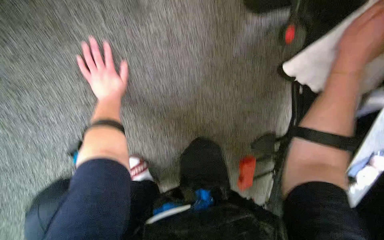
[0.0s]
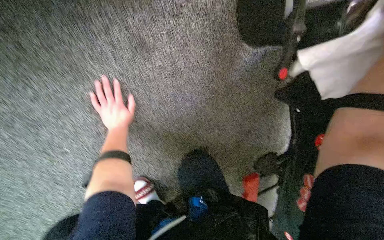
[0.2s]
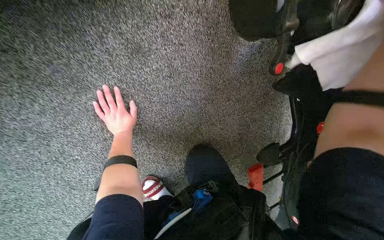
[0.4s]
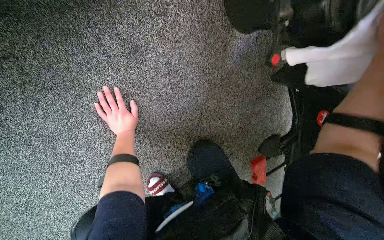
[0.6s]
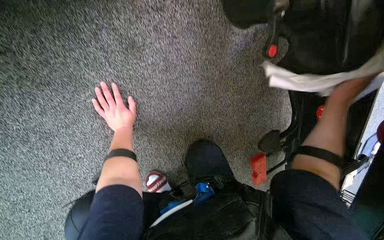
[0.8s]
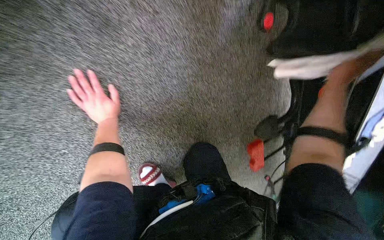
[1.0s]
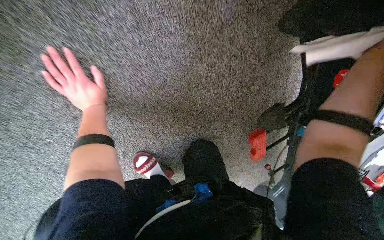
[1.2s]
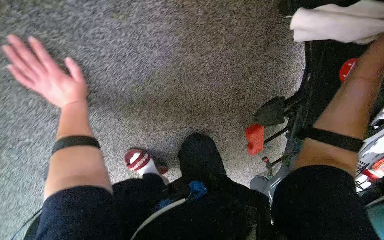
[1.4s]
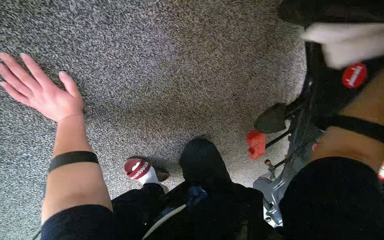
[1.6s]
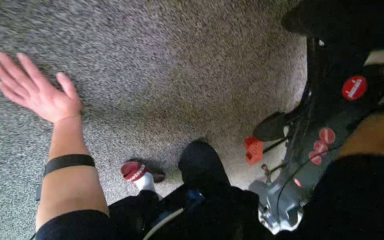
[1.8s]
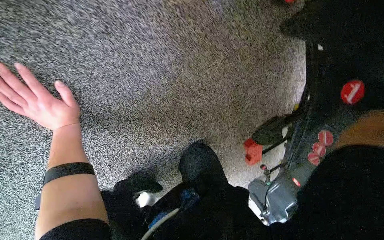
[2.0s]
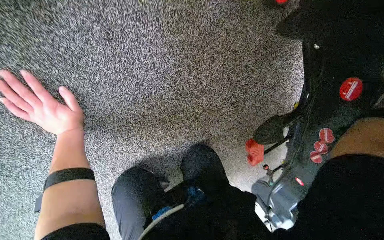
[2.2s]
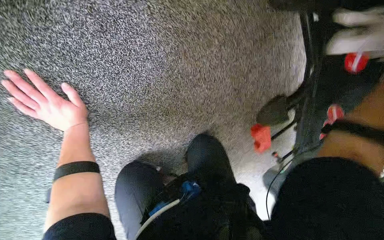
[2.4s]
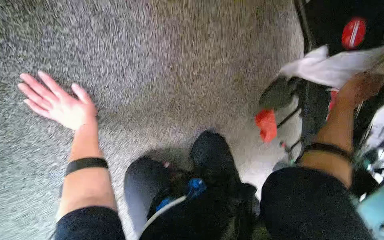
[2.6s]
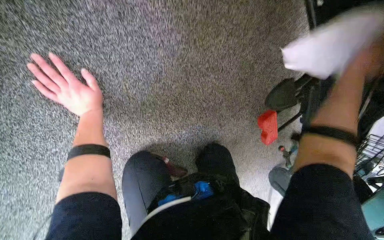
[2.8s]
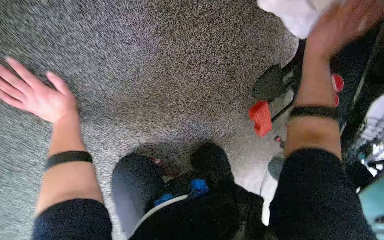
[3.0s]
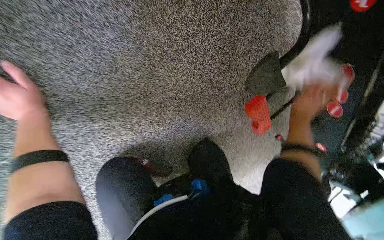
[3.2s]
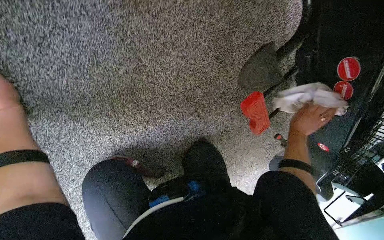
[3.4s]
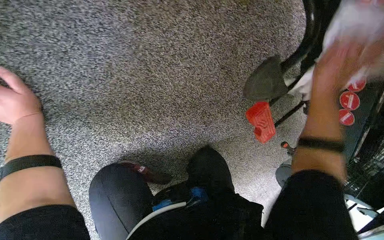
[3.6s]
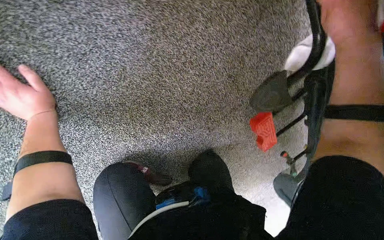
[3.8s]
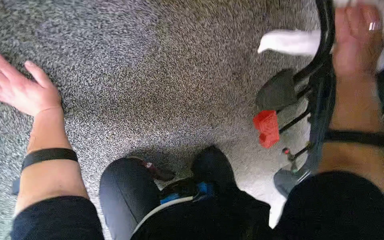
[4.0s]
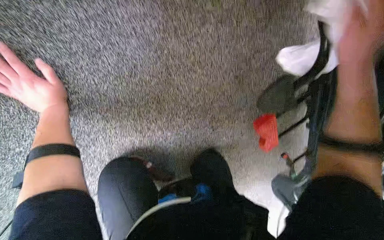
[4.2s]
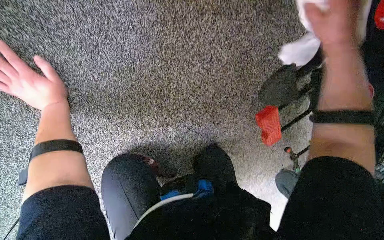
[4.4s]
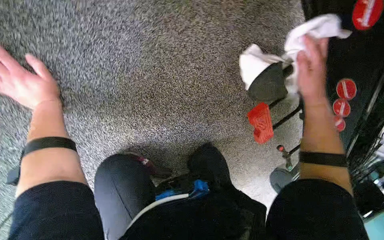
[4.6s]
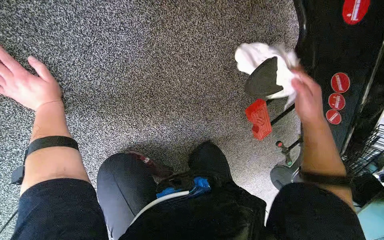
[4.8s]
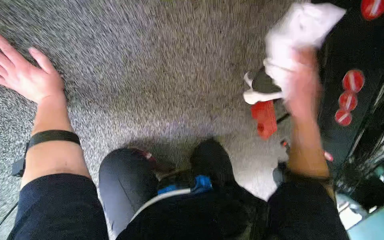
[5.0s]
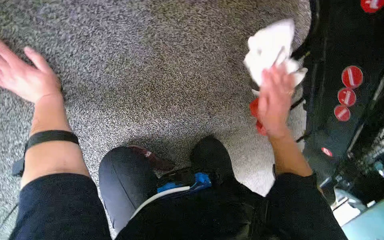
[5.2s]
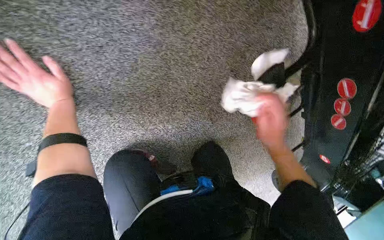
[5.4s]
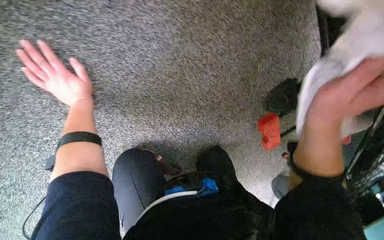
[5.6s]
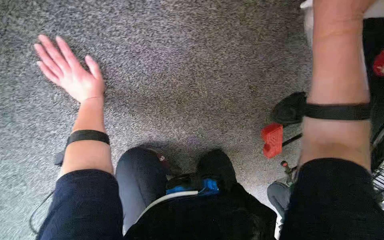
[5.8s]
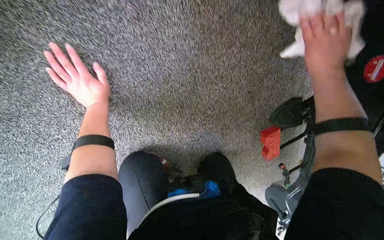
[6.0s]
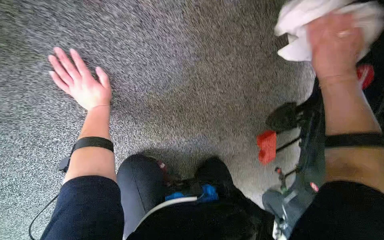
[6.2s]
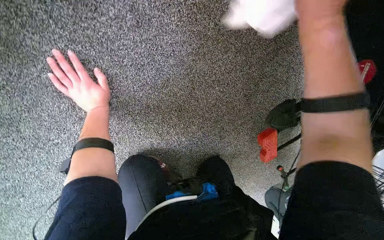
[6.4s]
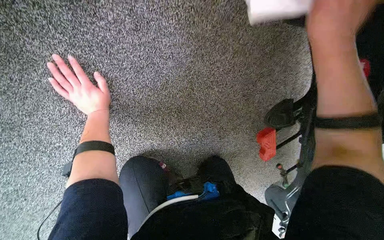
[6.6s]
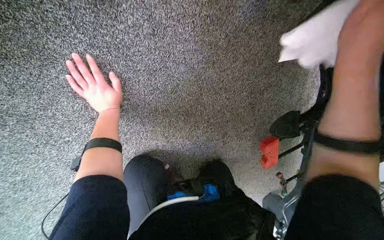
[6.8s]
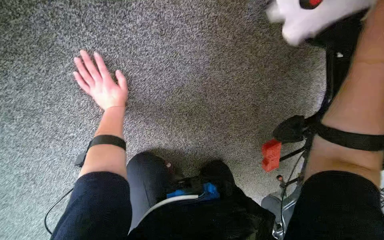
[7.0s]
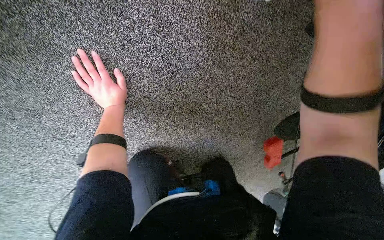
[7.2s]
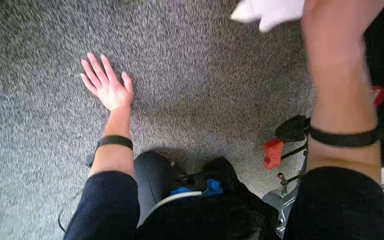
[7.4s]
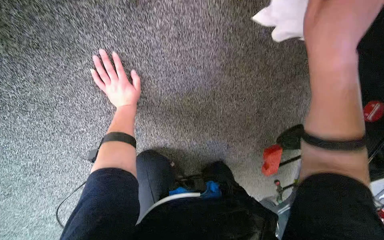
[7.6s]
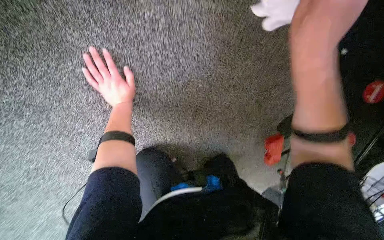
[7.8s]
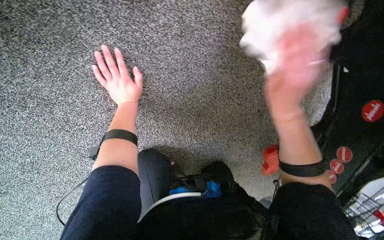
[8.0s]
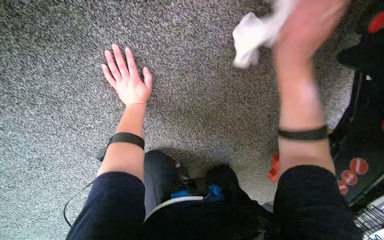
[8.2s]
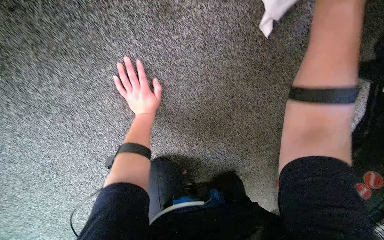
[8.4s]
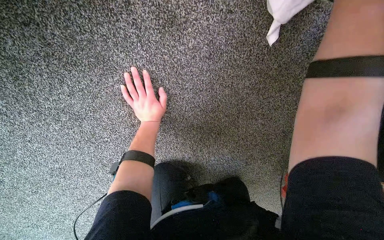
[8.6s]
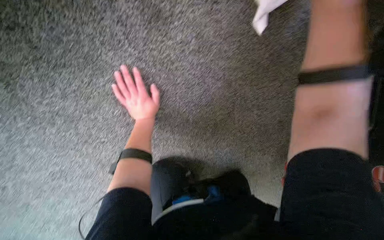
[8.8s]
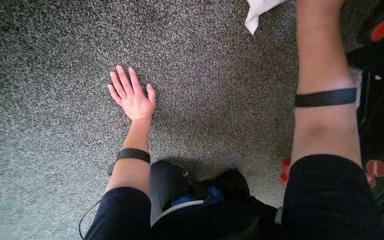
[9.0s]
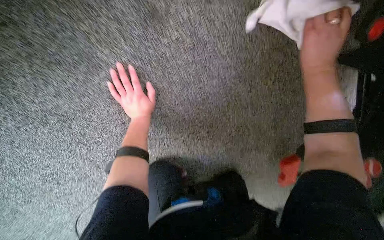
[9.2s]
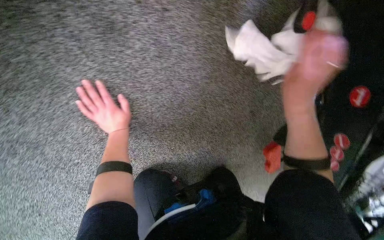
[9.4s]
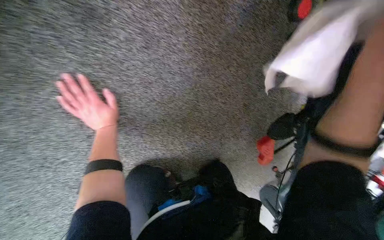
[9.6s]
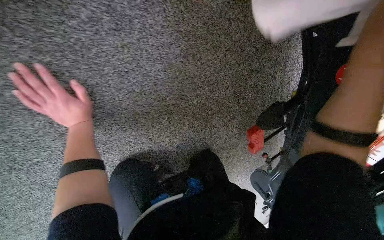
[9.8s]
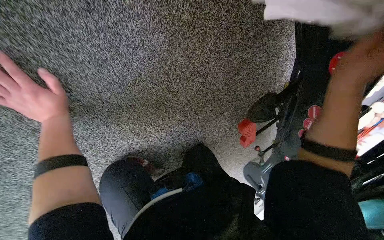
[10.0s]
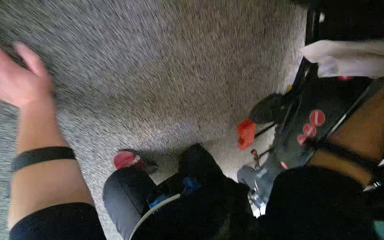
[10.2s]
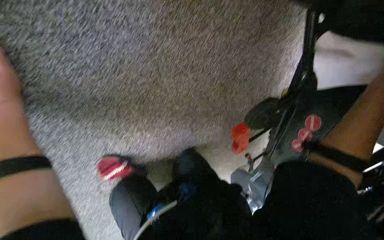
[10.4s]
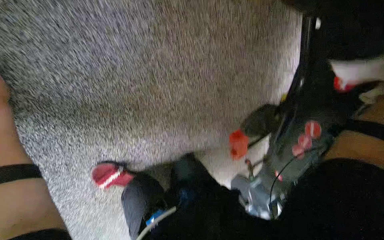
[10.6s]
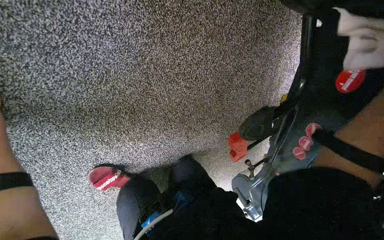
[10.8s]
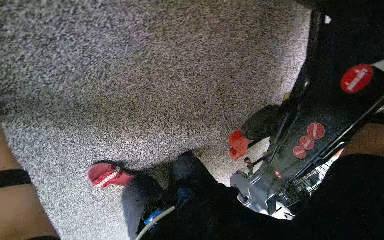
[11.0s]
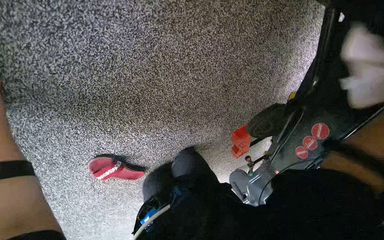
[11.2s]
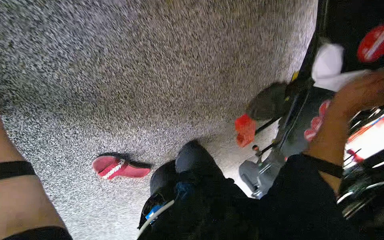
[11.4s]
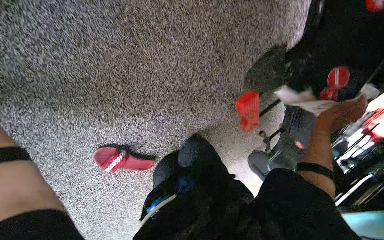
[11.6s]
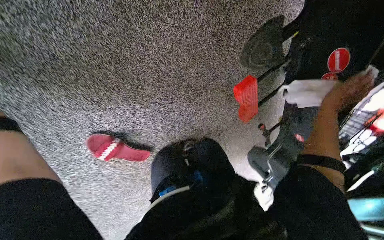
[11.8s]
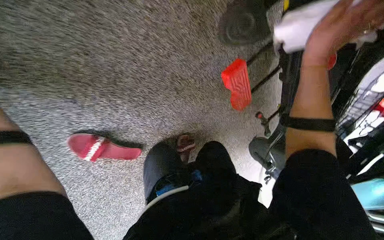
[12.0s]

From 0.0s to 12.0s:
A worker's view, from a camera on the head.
Job: wiping surfaces.
The whole recording: Wiping stretcher frame. The worker wipes the metal frame and various components of the stretcher.
From 0.0s to 1.6s: The view tilts some 15 degrees downward.
From 3.0s to 4.4s: The right hand swings nearer and farther, some 30 cm each way, with 2 reversals.
From 4.4s to 6.0s: The right hand travels down the picture and back again, about 30 cm each way.
From 7.6s to 9.0s: The right hand goes roughly 15 cm up the picture and farther from the camera.
From 9.0s to 10.4s: The camera is aimed roughly 15 degrees further to the right.

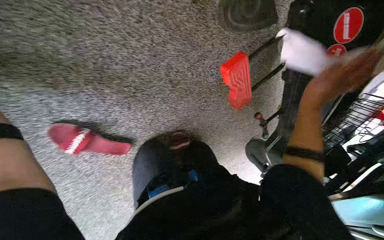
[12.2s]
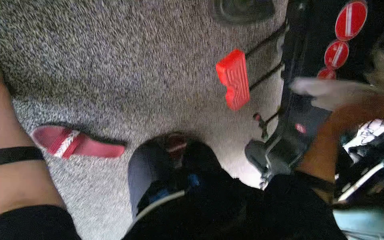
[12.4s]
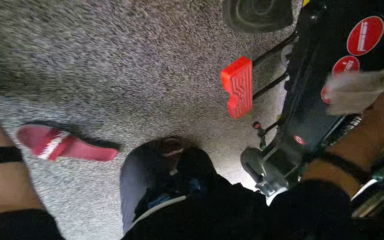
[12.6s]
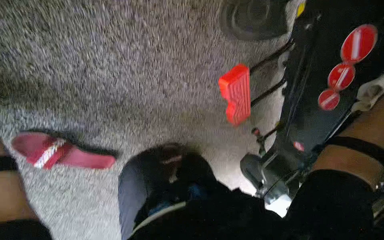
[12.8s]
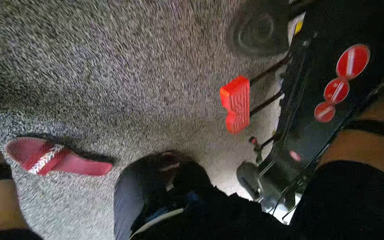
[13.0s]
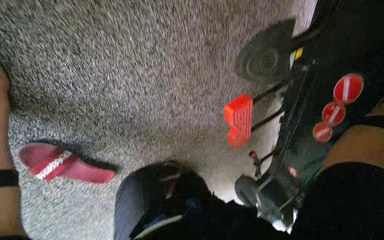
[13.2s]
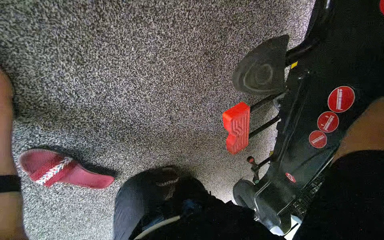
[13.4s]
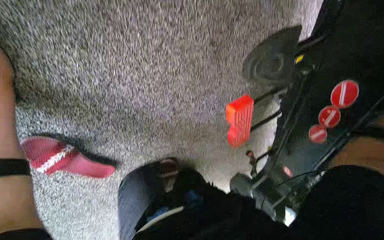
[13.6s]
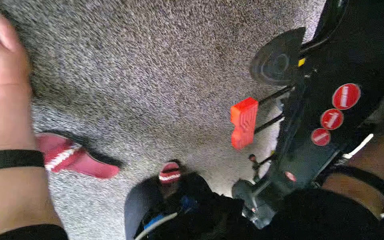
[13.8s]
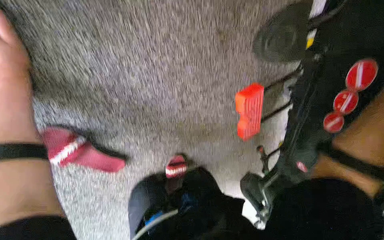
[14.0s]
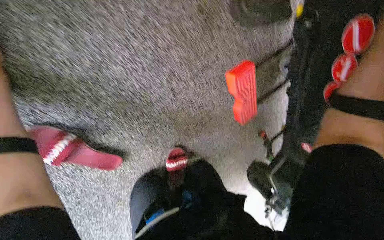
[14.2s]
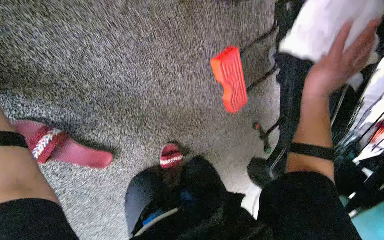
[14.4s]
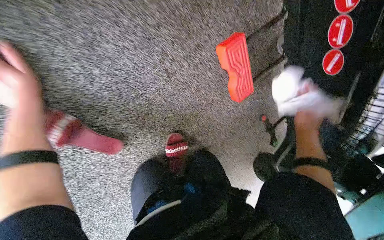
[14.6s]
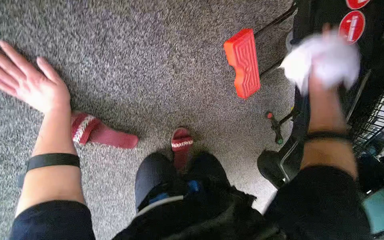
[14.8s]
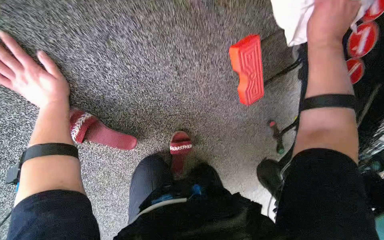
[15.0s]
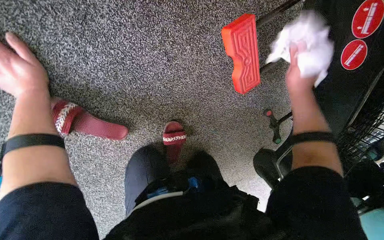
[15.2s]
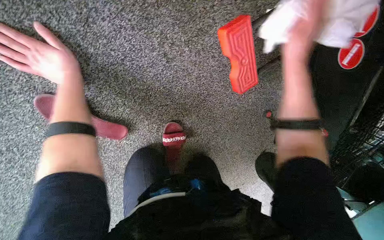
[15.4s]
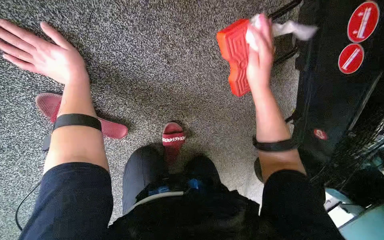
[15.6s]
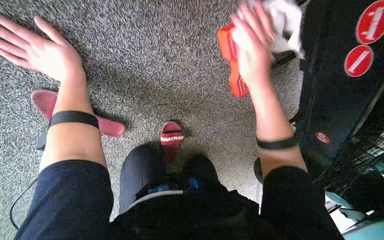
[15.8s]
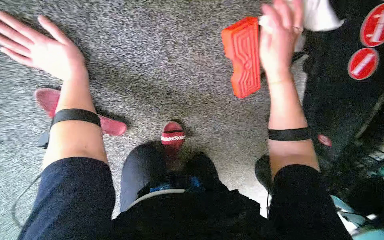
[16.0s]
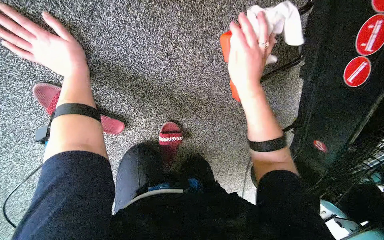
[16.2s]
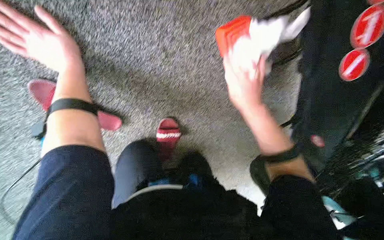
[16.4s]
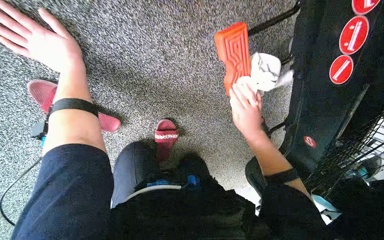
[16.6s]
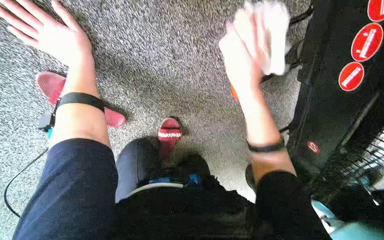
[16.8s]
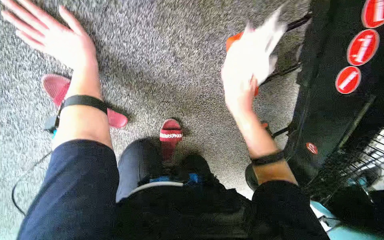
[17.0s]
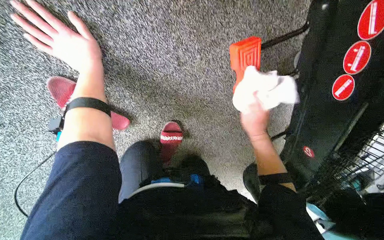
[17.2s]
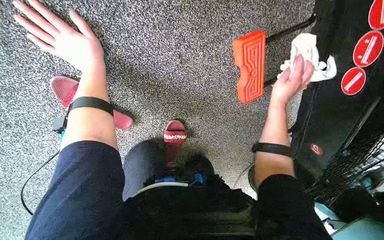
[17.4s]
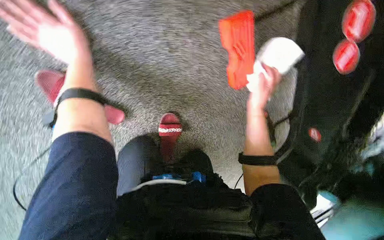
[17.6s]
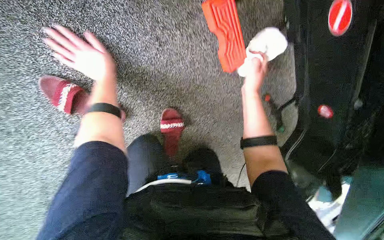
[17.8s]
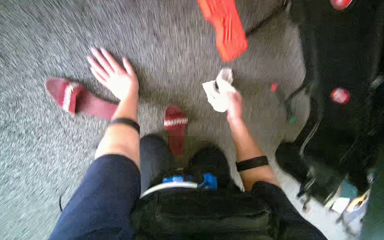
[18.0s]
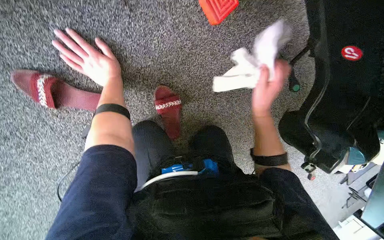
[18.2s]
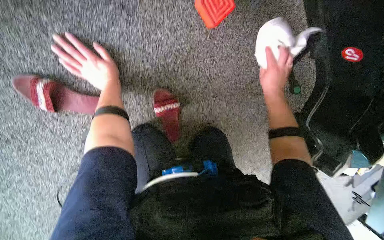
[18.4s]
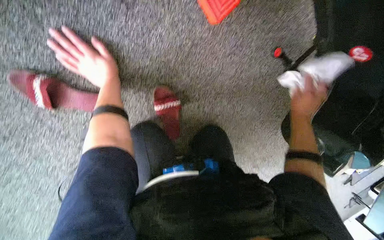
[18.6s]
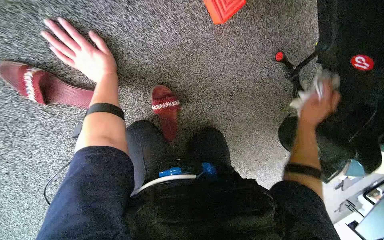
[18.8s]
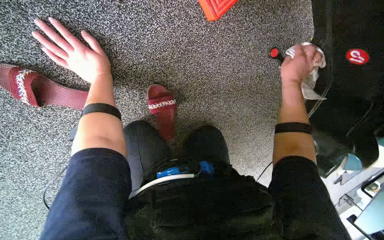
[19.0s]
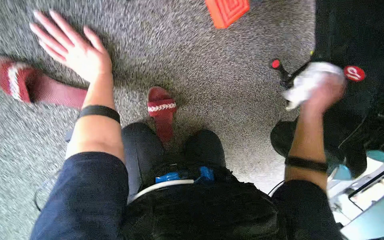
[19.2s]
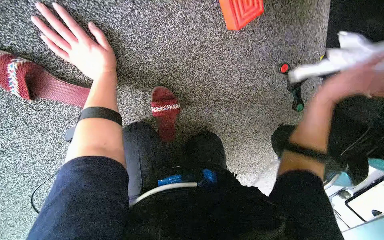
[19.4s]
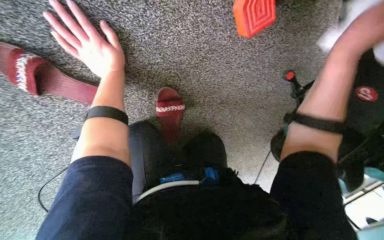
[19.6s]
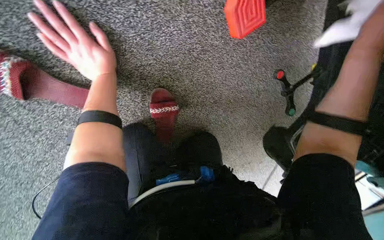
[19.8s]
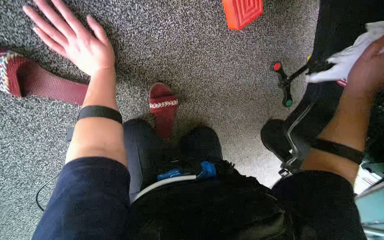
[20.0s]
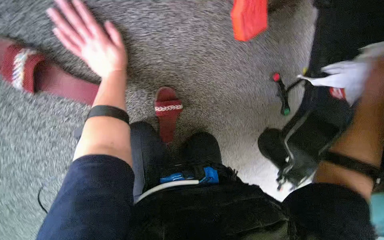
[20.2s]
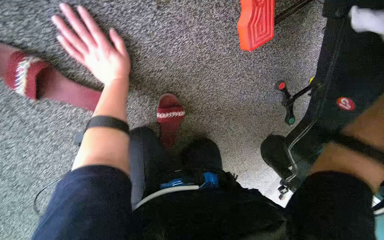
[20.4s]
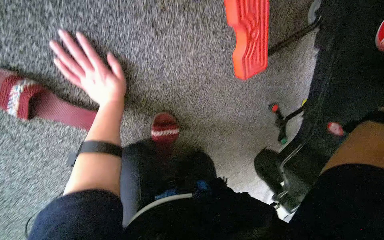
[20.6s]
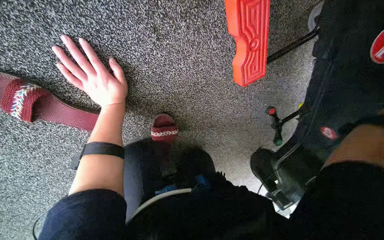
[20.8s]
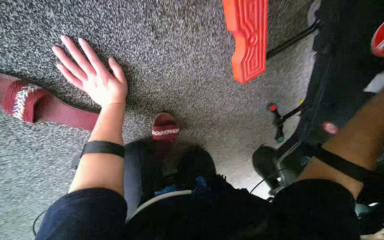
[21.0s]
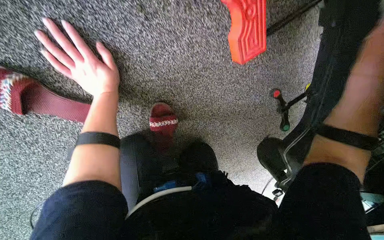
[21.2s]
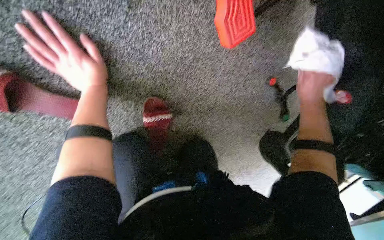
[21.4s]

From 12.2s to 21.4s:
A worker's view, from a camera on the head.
Job: wiping surfaces.
The whole recording: Wiping stretcher frame. The worker wipes the metal frame and various components of the stretcher.
From 15.2s to 16.8s: The right hand shifts about 15 cm to the left, and goes down the picture and returns, some 10 cm each way. The left hand is displaced to the right by some 10 cm.
From 16.8s to 18.4s: The right hand moves nearer and farther over approximately 20 cm, changing direction 2 times, while the left hand goes some 15 cm down the picture and farther from the camera.
